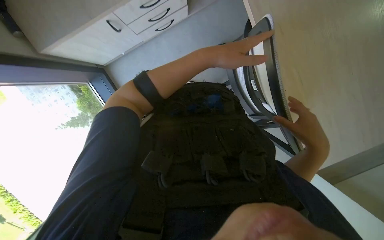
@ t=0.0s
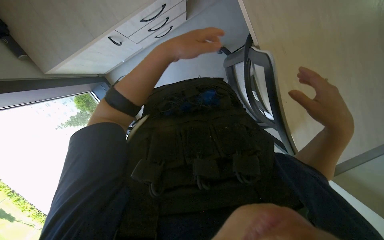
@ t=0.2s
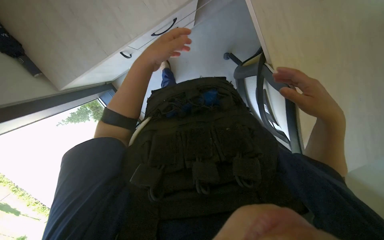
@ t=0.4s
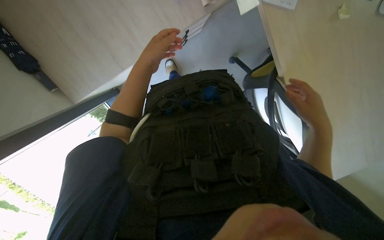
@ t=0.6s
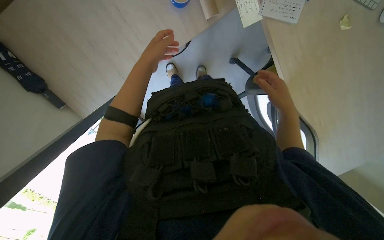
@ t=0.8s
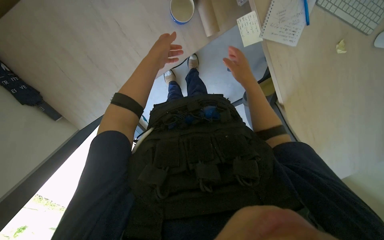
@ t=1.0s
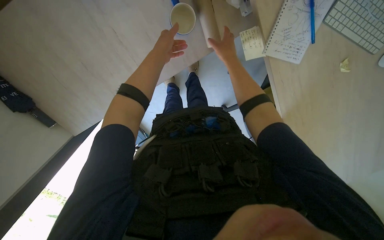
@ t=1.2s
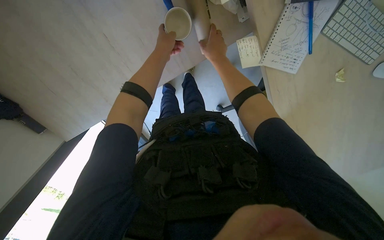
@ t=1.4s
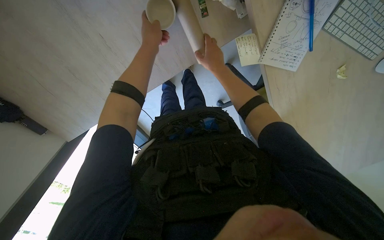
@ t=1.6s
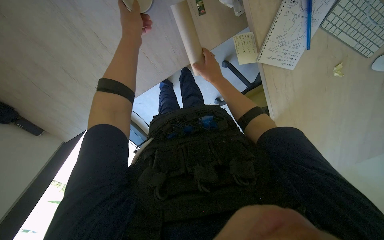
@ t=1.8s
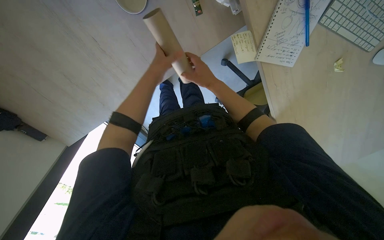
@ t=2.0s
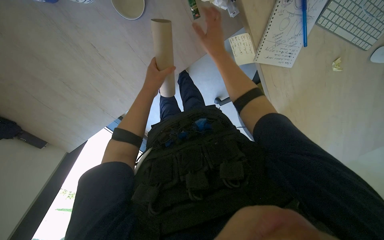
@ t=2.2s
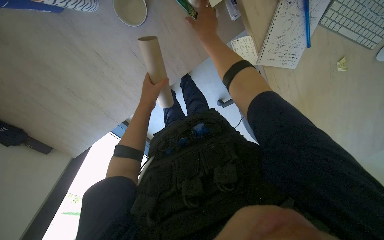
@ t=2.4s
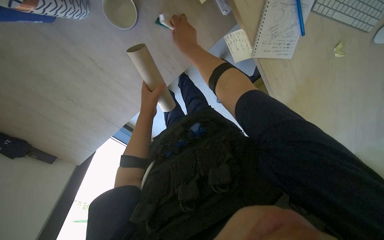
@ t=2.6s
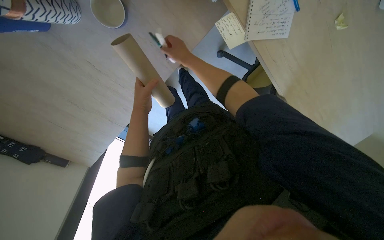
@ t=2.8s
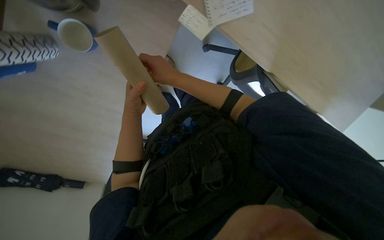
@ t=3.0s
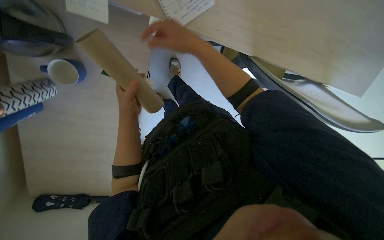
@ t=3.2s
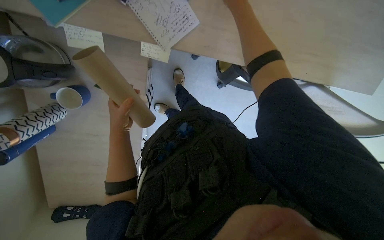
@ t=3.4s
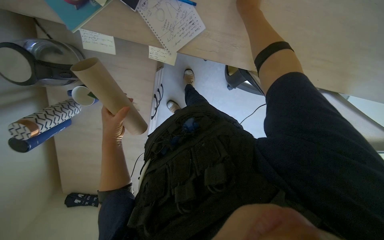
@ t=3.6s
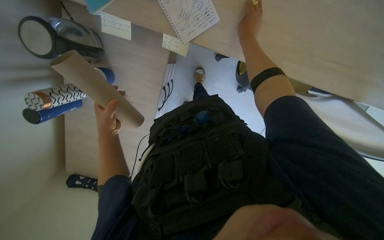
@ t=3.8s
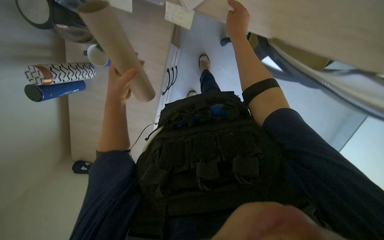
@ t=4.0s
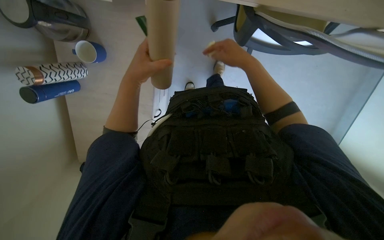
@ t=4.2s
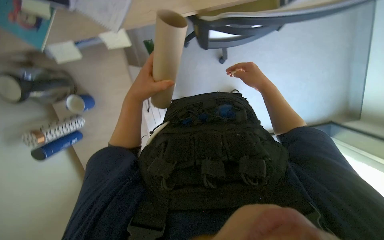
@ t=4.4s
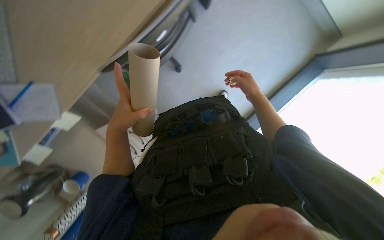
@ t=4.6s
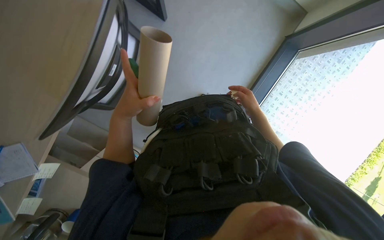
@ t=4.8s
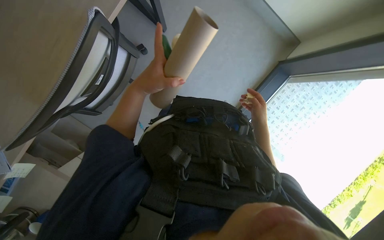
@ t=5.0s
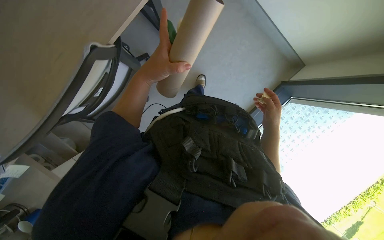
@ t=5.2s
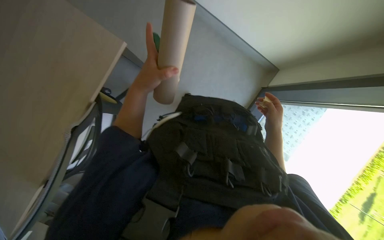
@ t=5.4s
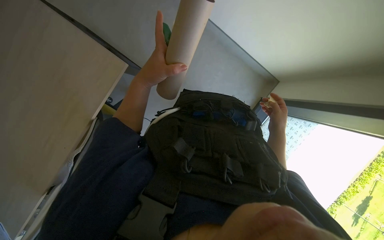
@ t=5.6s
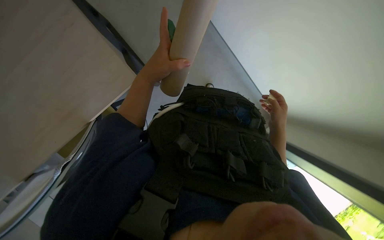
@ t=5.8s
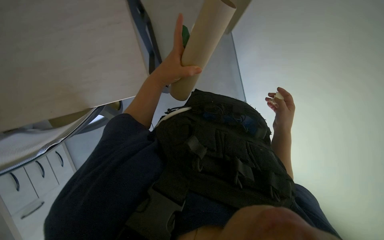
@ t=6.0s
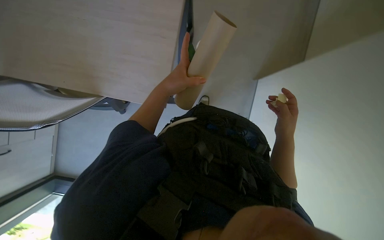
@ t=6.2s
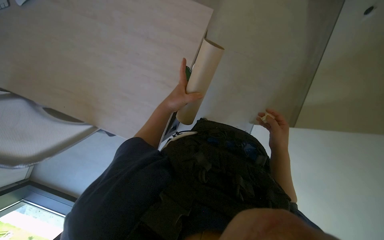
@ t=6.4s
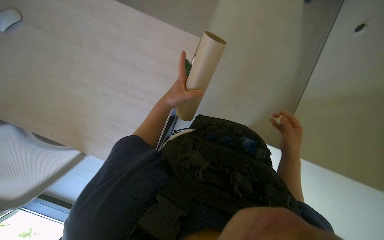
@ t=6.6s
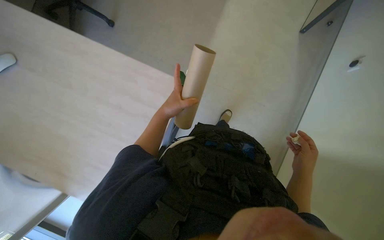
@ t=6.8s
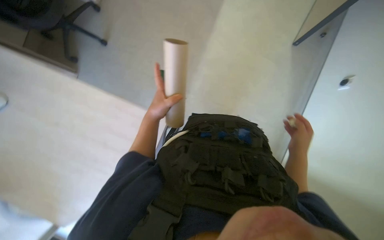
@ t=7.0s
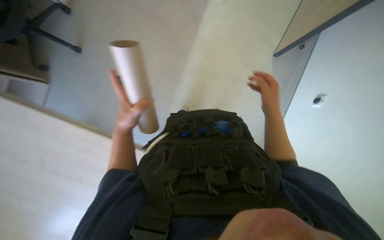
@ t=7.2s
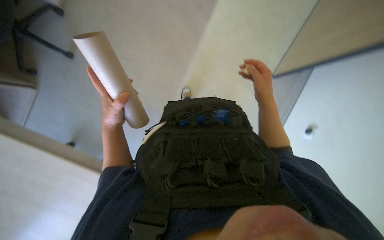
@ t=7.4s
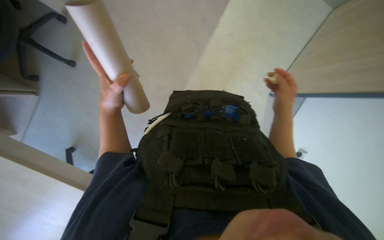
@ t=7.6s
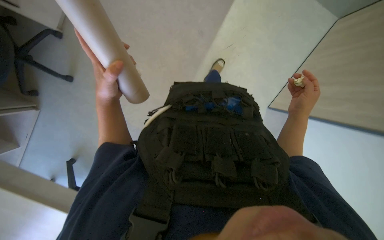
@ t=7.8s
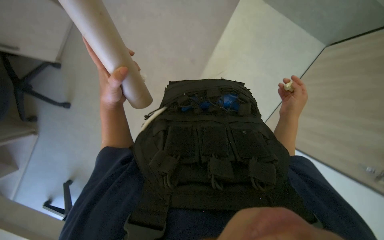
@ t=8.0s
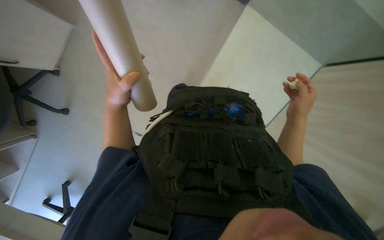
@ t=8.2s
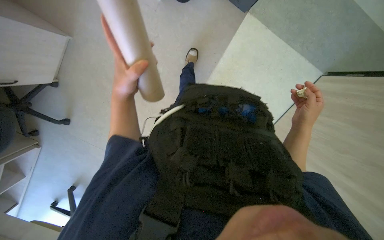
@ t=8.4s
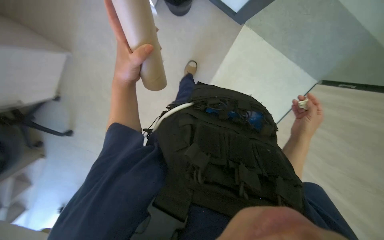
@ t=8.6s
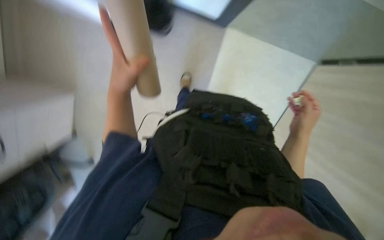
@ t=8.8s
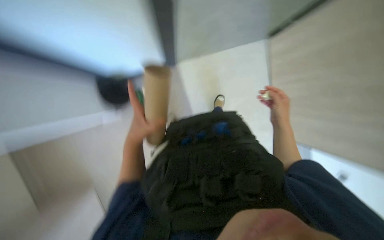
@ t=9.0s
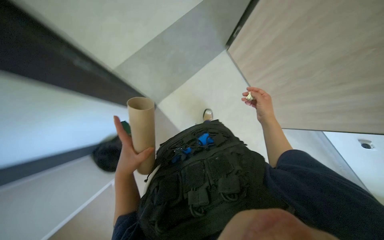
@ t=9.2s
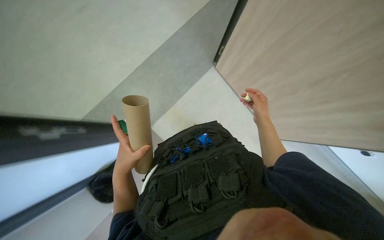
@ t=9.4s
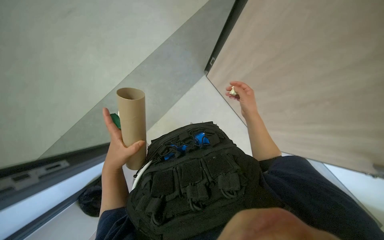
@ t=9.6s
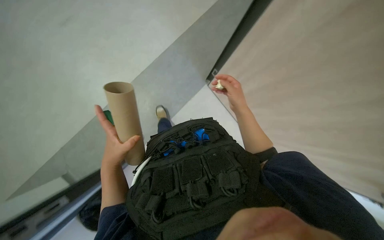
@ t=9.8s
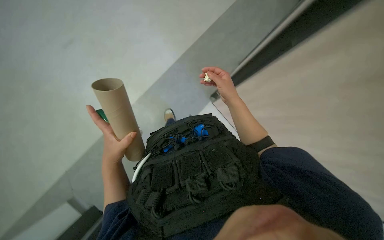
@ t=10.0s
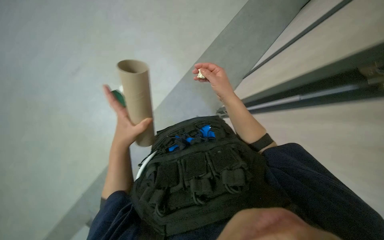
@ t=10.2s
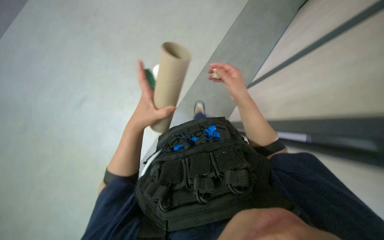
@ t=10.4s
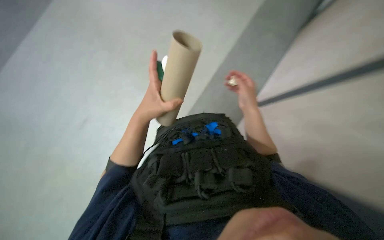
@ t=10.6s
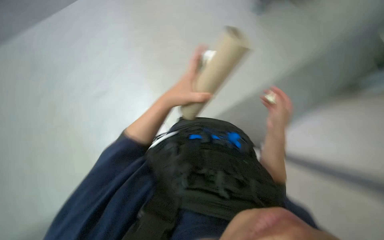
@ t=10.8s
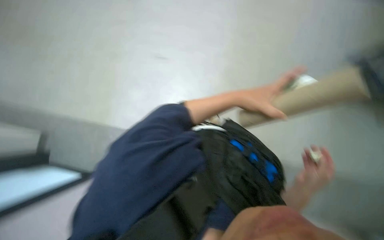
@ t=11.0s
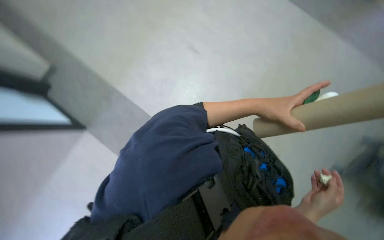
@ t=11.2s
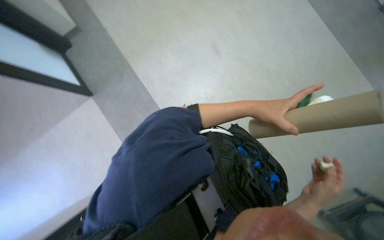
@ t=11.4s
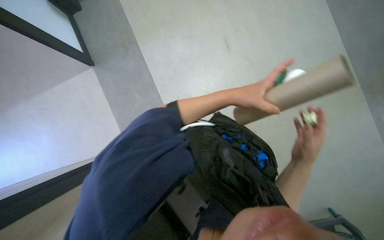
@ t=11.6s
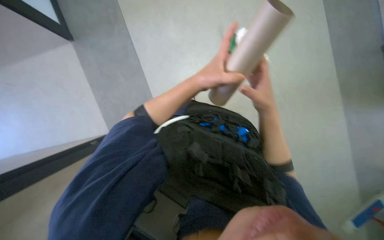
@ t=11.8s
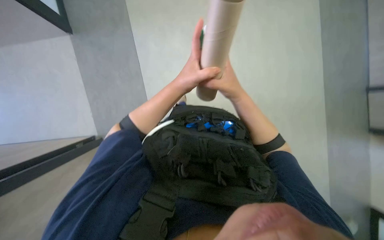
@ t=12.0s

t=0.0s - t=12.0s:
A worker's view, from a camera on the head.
Job: managing trash.
The whole recording: Collecting and managing trash. The worker collects items from the desk and puts them into a trash bag.
t=0.0s - t=1.6s: The right hand shifts approximately 35 cm to the left, up the picture and farther from the camera.
t=1.6s - t=3.0s: Everything in view rotates approximately 30 degrees counterclockwise.
t=3.0s - t=4.4s: The view swings some 25 degrees to the left. The scene turns some 35 degrees counterclockwise in the picture. The left hand is displaced nearer to the camera by roughly 20 cm.
t=4.4s - t=6.0s: The left hand travels up the picture and to the right by approximately 15 cm. The right hand moves nearer and farther over some 15 cm, changing direction 3 times.
t=6.0s - t=7.6s: The camera pitches upward, by about 25 degrees. The right hand heads up the picture, covering some 15 cm.
t=9.0s - t=10.4s: The view tips upward by approximately 20 degrees. The right hand travels up the picture and to the left by roughly 15 cm.
t=10.4s - t=12.0s: The scene rotates clockwise by roughly 70 degrees.

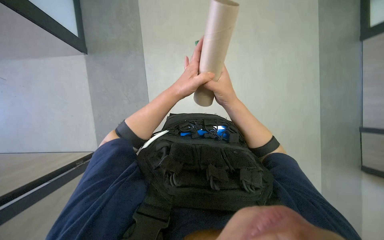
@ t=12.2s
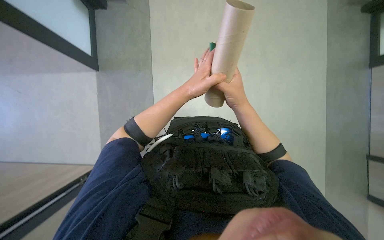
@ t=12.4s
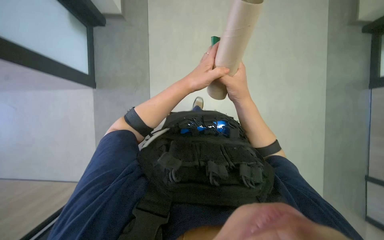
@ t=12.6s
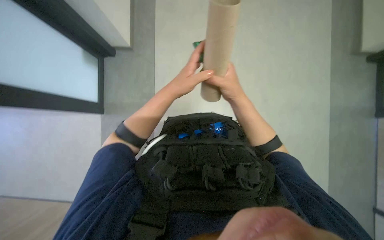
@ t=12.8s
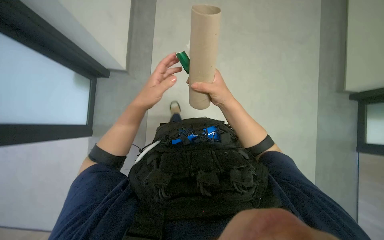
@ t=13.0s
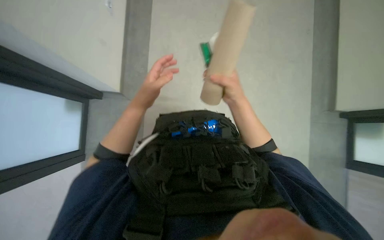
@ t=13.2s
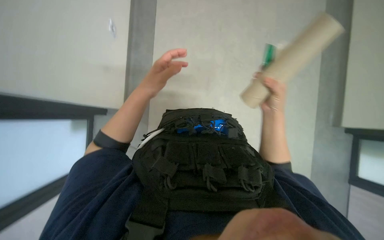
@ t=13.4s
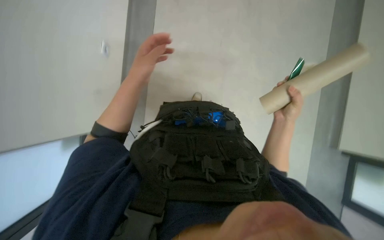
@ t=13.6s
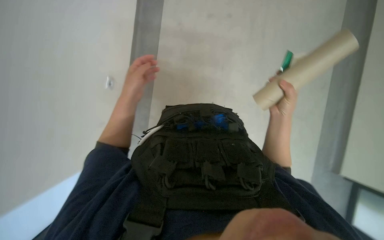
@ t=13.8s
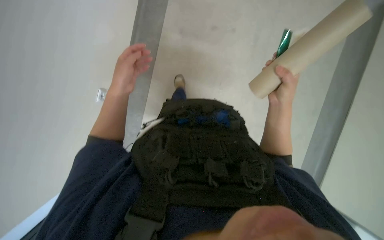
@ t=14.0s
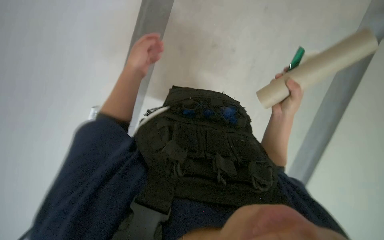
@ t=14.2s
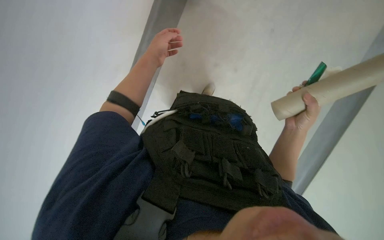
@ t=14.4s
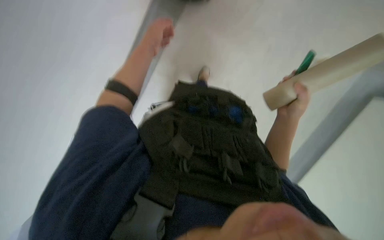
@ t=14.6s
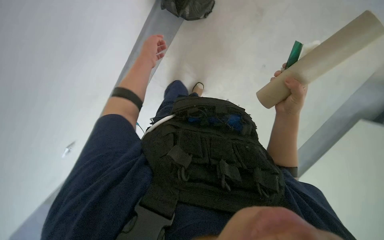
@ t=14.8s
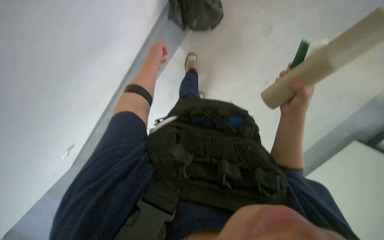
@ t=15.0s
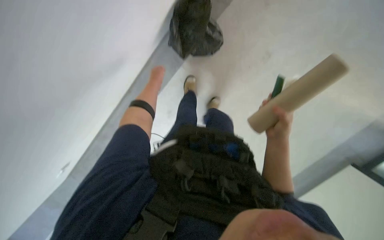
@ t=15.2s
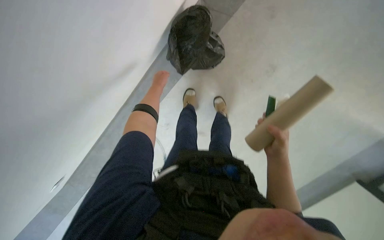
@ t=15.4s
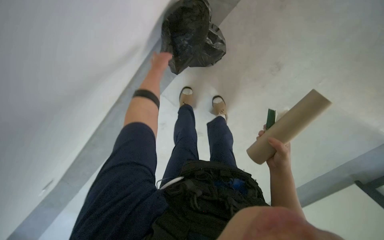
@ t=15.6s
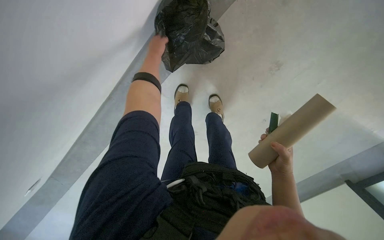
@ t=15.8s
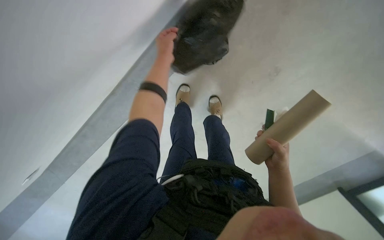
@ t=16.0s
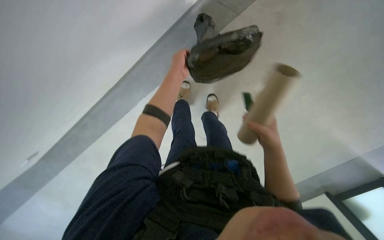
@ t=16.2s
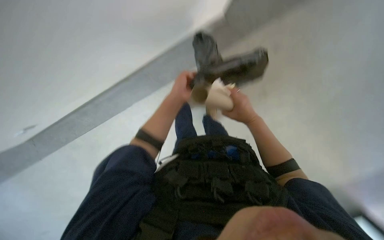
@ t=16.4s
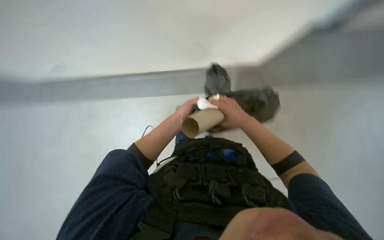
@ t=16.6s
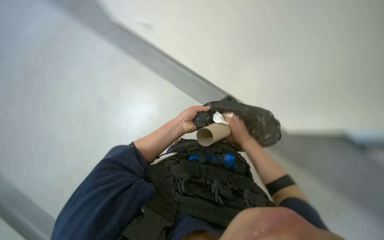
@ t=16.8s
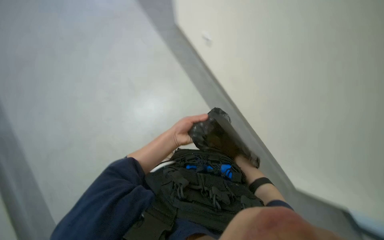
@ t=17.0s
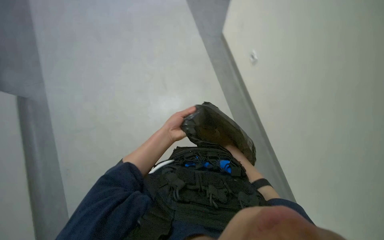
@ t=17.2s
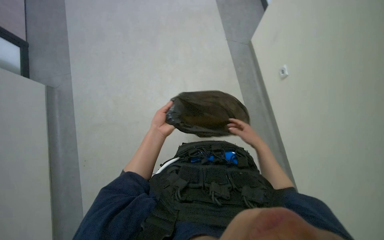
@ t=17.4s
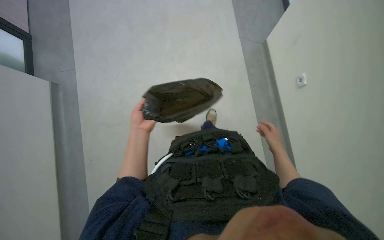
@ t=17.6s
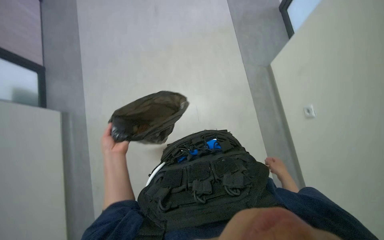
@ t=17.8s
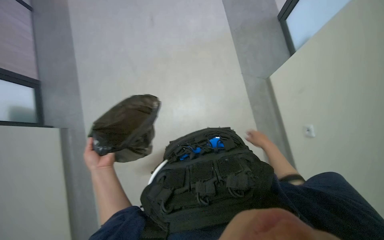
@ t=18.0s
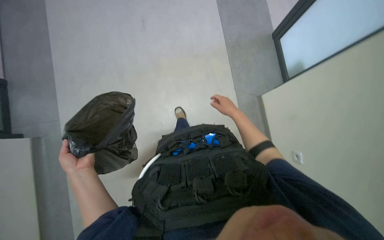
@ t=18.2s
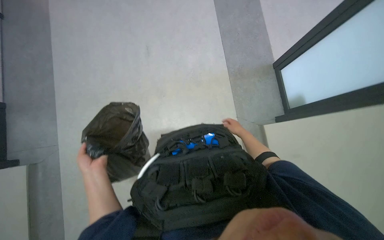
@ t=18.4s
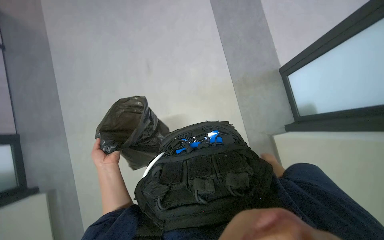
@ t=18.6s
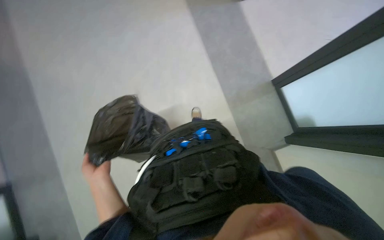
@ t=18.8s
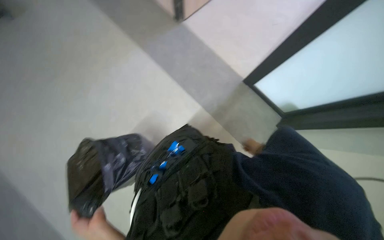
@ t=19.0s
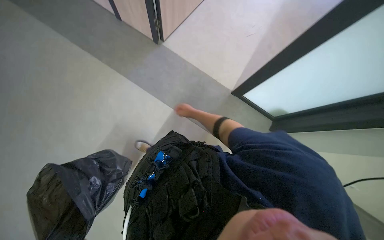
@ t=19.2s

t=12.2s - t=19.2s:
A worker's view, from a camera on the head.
Job: managing trash.
The whole recording: Collecting and managing trash. The worker collects items from the desk and puts them into a trash bag.
t=12.2s - t=13.6s: The right hand goes about 15 cm to the right.
t=13.6s - t=15.0s: The left hand goes roughly 20 cm up the picture and farther from the camera.
t=15.0s - t=16.4s: The left hand shifts approximately 25 cm down the picture and to the right; the right hand reaches roughly 10 cm down the picture, then returns.
t=16.4s - t=17.8s: The right hand moves to the right and down the picture, approximately 25 cm; the left hand heads to the left and down the picture, covering about 20 cm.
t=17.8s - t=19.2s: The view tilts some 20 degrees upward. The scene rotates counterclockwise by approximately 25 degrees.
